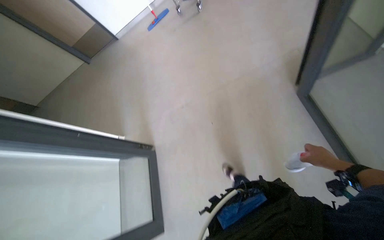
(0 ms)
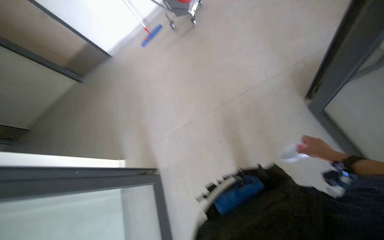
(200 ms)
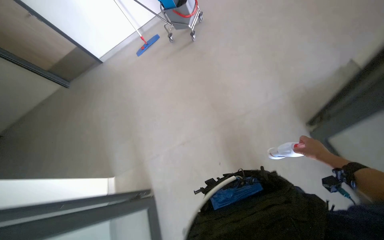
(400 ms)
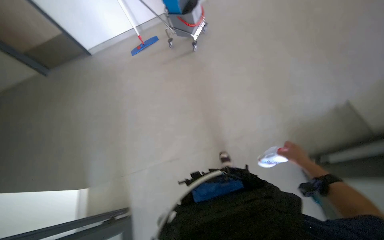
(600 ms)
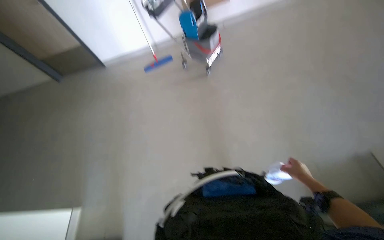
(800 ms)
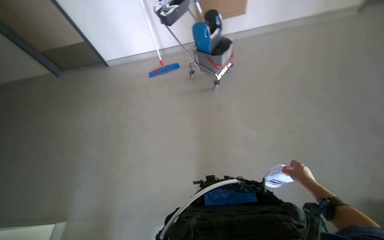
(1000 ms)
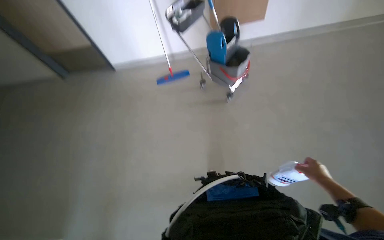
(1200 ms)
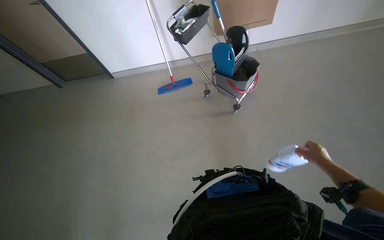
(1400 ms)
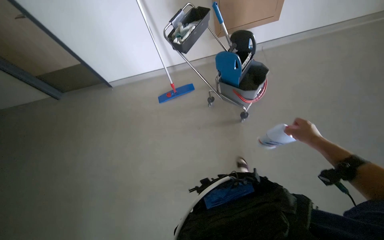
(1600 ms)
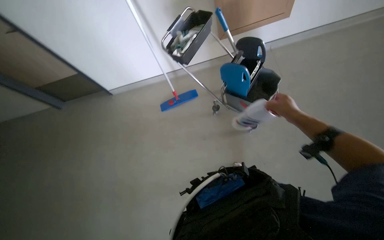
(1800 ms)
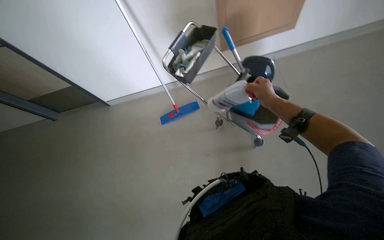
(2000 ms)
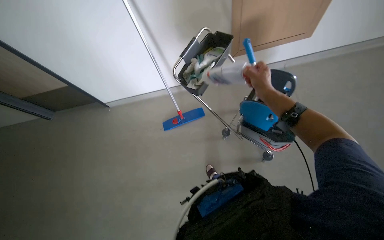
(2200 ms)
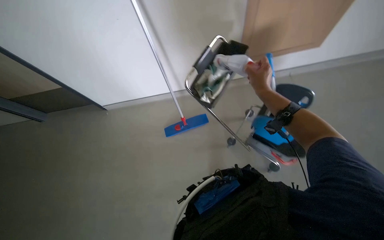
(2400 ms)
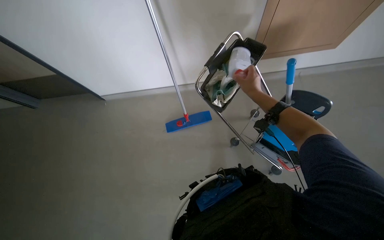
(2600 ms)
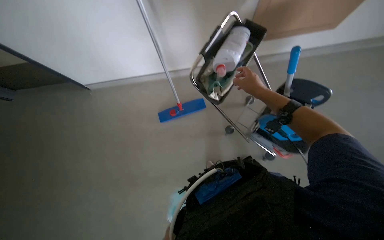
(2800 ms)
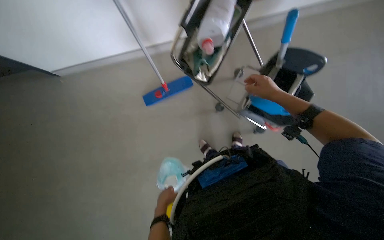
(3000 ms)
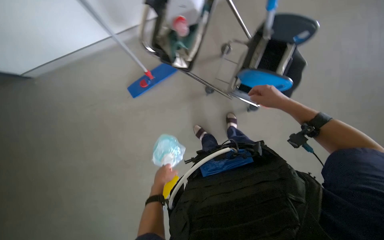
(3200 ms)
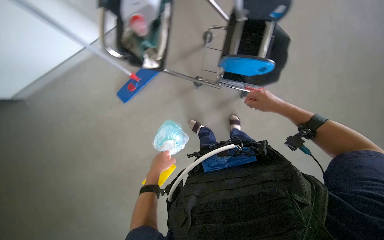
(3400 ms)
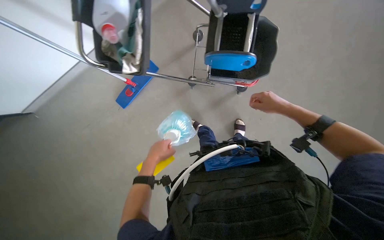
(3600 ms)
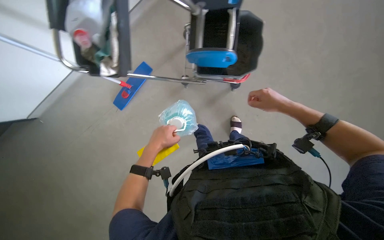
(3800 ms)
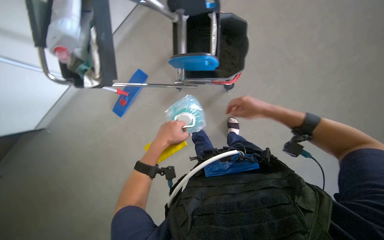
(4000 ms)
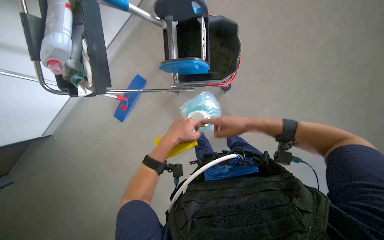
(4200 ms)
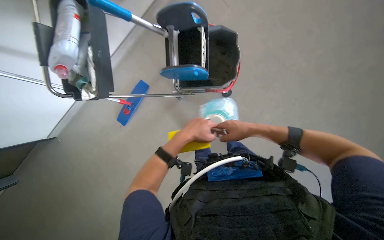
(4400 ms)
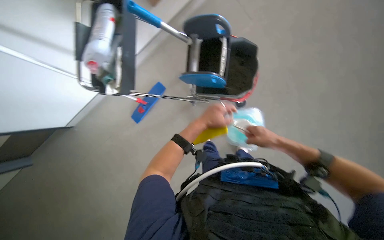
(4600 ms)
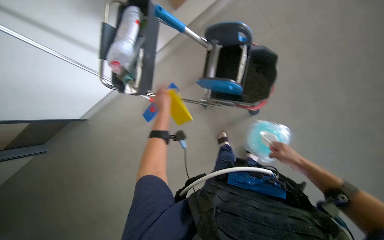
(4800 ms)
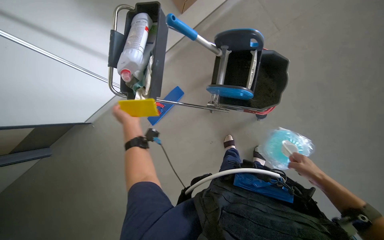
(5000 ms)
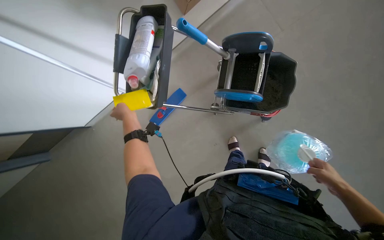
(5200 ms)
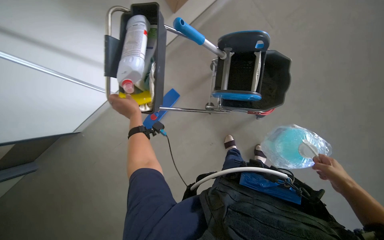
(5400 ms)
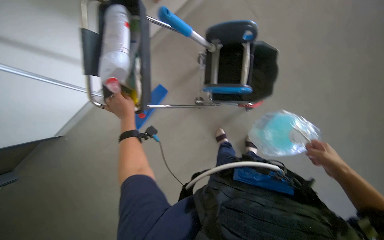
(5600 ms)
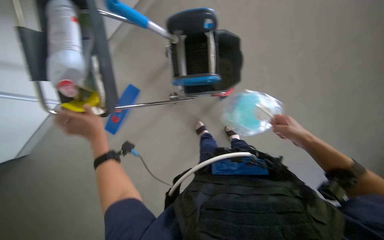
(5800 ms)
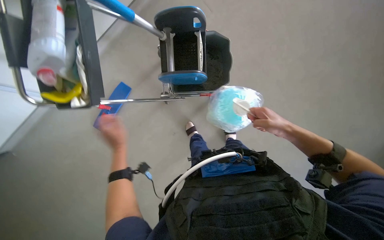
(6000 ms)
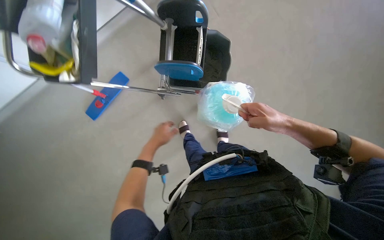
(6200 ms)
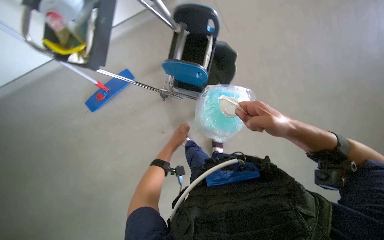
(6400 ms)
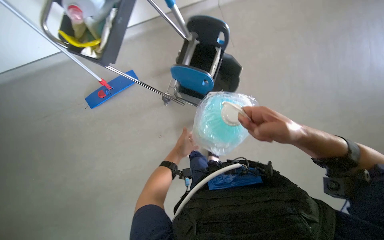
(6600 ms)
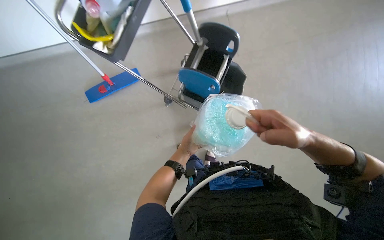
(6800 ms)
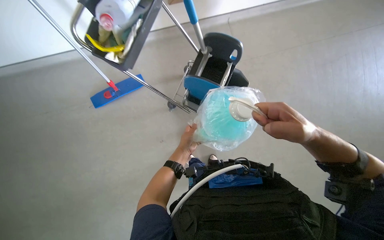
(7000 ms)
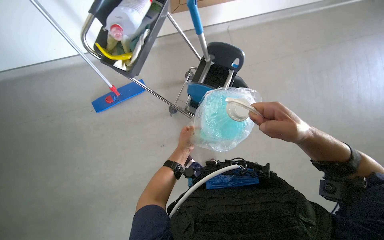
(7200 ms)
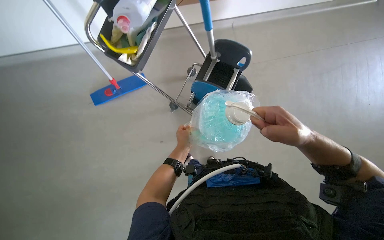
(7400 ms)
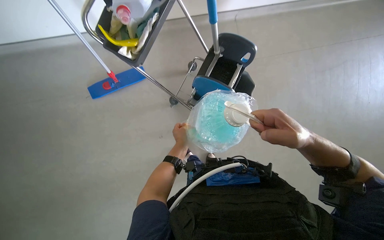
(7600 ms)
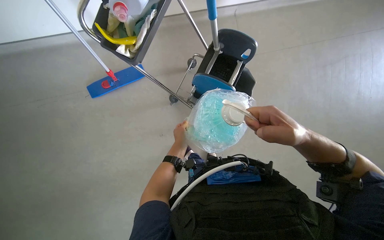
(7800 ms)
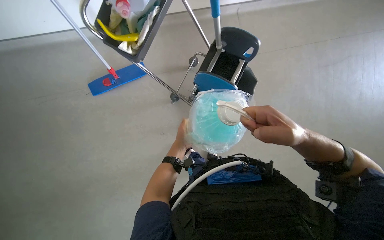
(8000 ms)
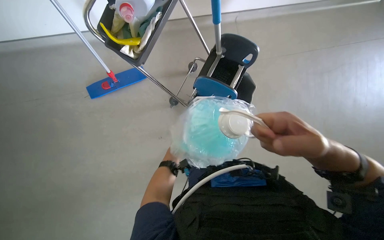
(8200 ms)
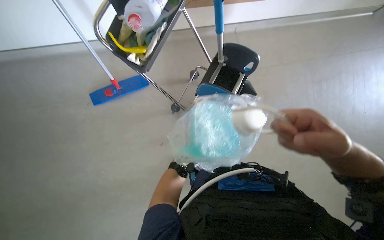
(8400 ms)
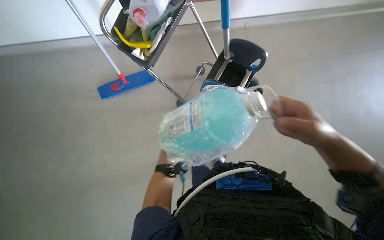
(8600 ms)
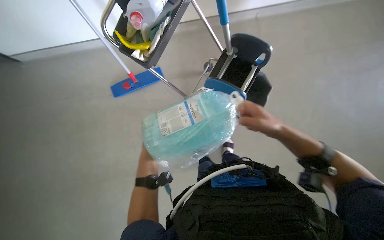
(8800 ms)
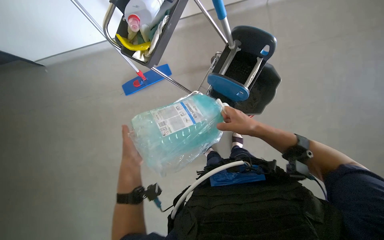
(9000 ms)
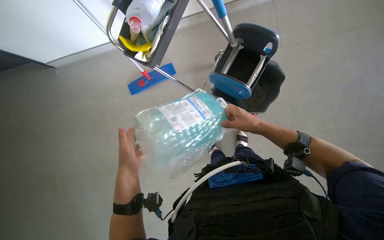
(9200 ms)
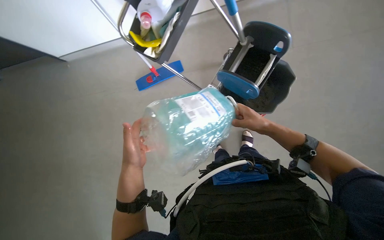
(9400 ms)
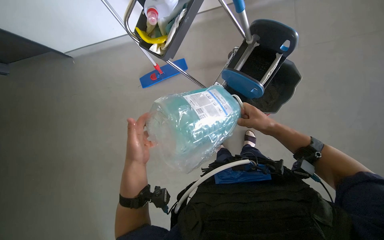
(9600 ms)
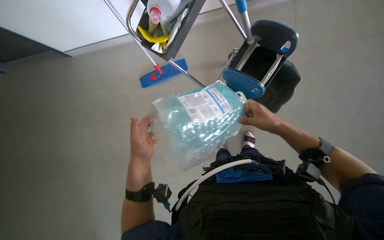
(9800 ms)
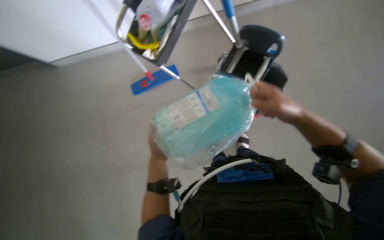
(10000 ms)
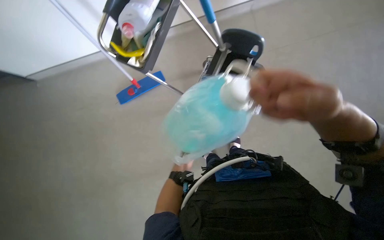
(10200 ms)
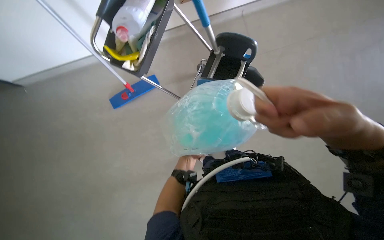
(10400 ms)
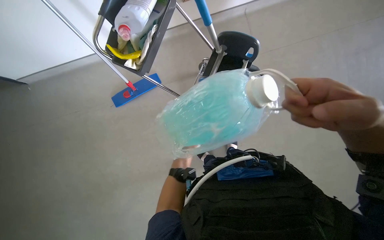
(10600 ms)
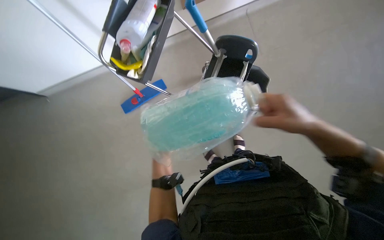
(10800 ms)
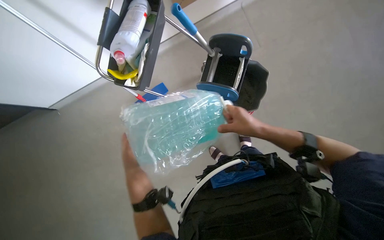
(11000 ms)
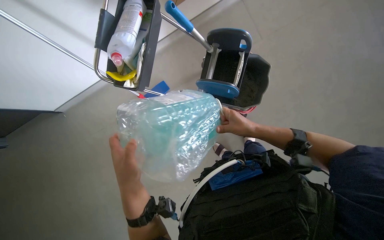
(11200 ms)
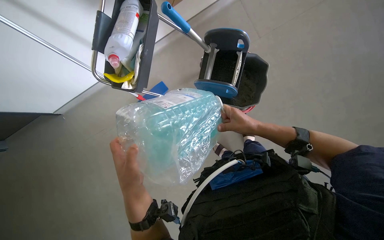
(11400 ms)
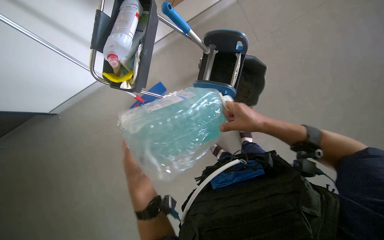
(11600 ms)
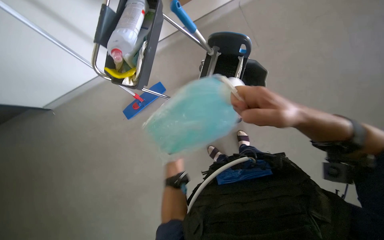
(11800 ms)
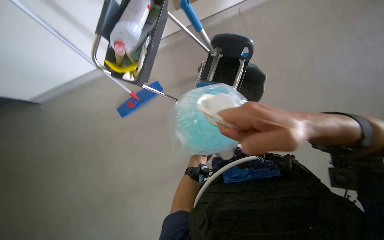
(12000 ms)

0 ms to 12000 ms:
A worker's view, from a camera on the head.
Job: preparing cleaning supplies.
The whole recording: Preparing cleaning cart with supplies and solution. The worker collects cleaning supplies and pours solution into containers on the cleaning cart.
0 ms to 1600 ms: The wearer moves some 1 m. The view tilts approximately 15 degrees upward.
1600 ms to 3000 ms: The head travels roughly 90 cm. The wearer looks roughly 25 degrees further downward.
3000 ms to 4400 ms: The camera travels some 50 cm. Everything in view rotates some 30 degrees counterclockwise.
4400 ms to 6000 ms: The left hand travels to the left by about 15 cm. Meanwhile the right hand goes approximately 10 cm nearer to the camera, and reaches some 20 cm to the right, then returns.
6000 ms to 7600 ms: The scene turns about 25 degrees clockwise in the picture.
7600 ms to 9000 ms: The right hand travels farther from the camera by some 15 cm; the left hand goes roughly 20 cm nearer to the camera and to the left.
9000 ms to 10400 ms: The left hand travels farther from the camera by some 15 cm. Meanwhile the right hand heads nearer to the camera, covering approximately 25 cm.
10400 ms to 12000 ms: The right hand reaches roughly 25 cm farther from the camera, then returns.

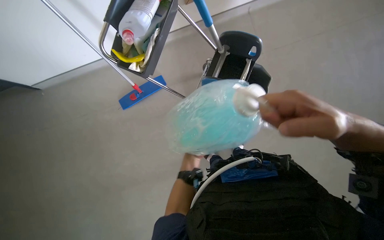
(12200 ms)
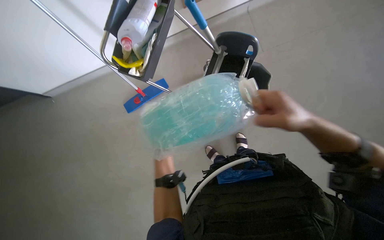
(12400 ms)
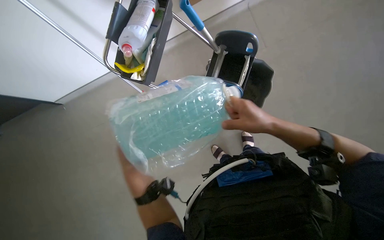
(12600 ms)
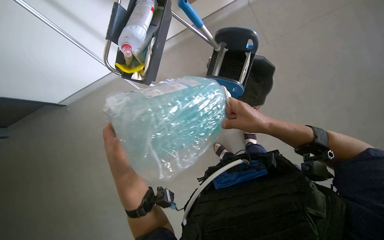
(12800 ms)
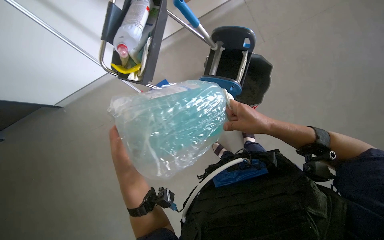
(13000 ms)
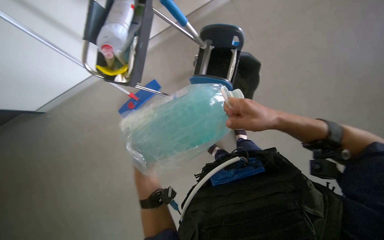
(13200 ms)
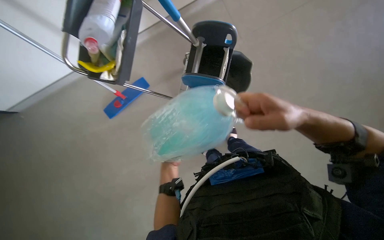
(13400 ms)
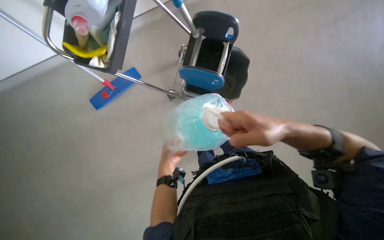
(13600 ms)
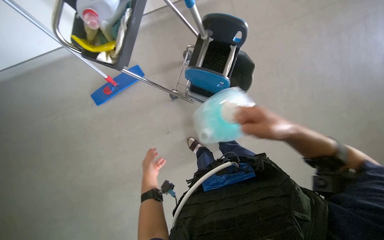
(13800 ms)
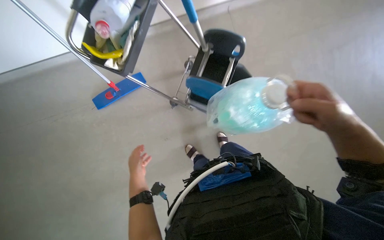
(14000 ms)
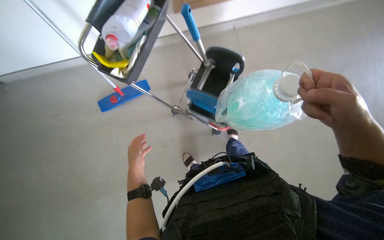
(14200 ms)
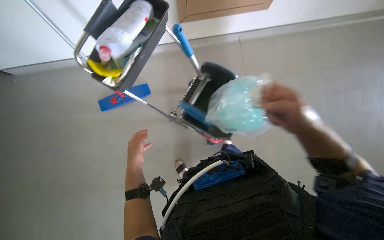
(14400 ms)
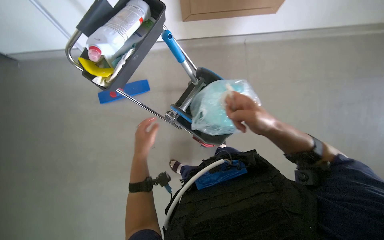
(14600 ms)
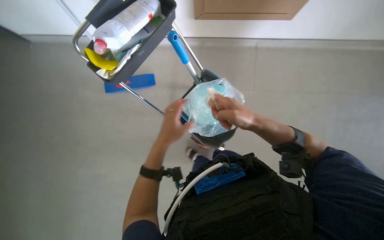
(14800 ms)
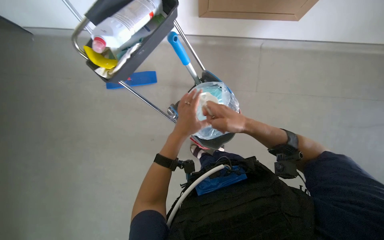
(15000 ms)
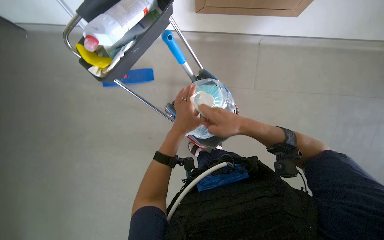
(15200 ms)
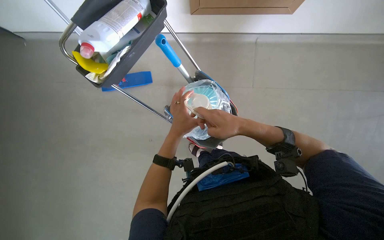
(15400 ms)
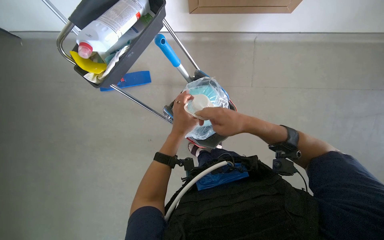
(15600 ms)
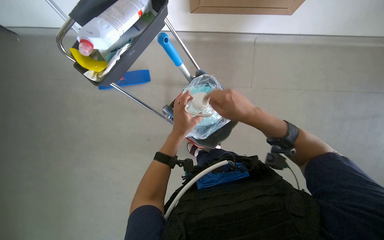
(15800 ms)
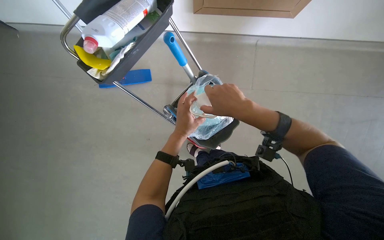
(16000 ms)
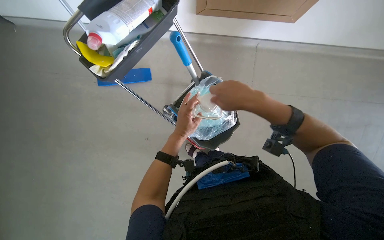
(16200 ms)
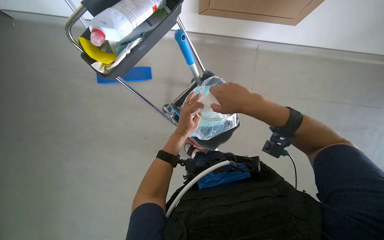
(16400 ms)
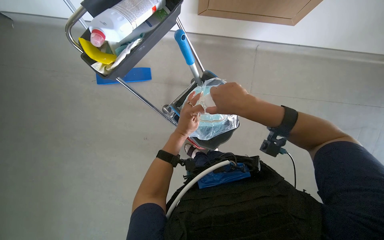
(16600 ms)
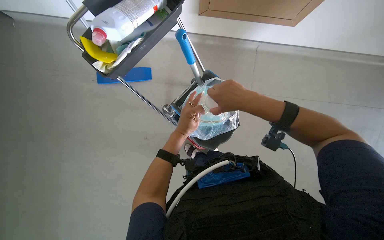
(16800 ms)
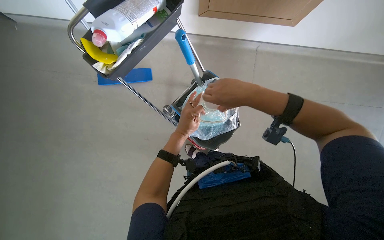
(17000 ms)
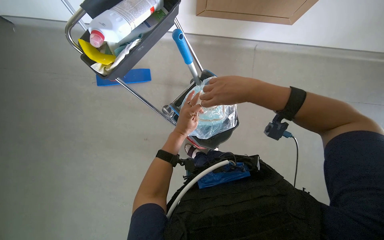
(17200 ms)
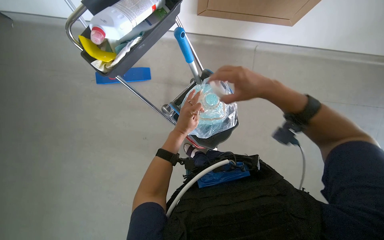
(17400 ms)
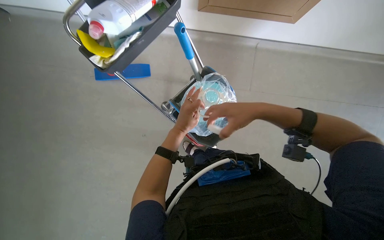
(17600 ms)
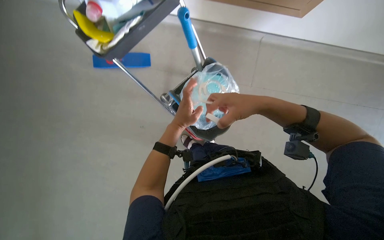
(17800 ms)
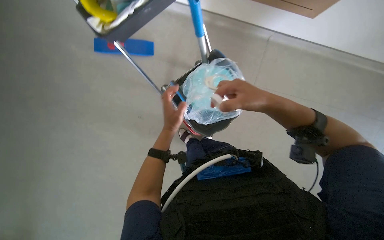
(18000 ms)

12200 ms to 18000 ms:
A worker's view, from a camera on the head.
Job: preparing cleaning supplies.
The whole recording: Preparing cleaning cart with supplies and solution. The worker collects cleaning supplies and pours solution into containers on the cleaning cart.
12200 ms to 13600 ms: The right hand moves farther from the camera, roughly 10 cm.
13600 ms to 15000 ms: Everything in view rotates some 30 degrees clockwise. The right hand is displaced farther from the camera by approximately 10 cm.
15000 ms to 16600 ms: The left hand travels farther from the camera by some 10 cm.
16600 ms to 18000 ms: The hands work in one place, with small movements.

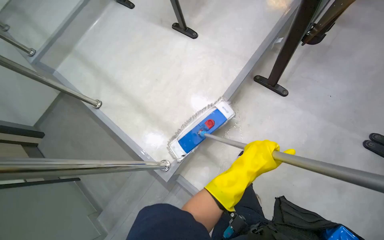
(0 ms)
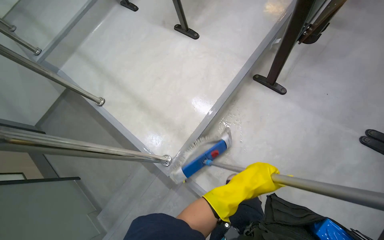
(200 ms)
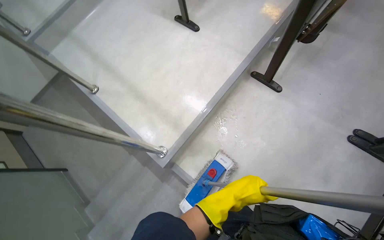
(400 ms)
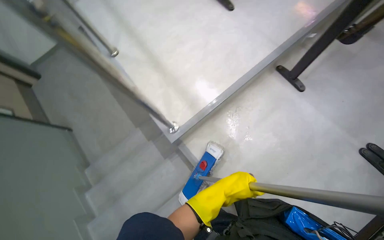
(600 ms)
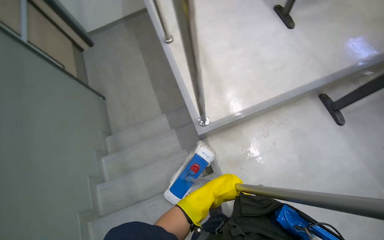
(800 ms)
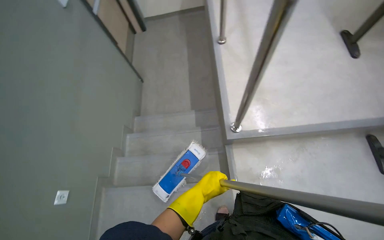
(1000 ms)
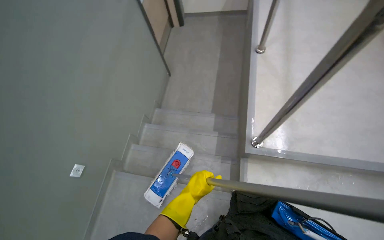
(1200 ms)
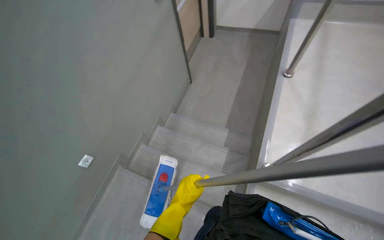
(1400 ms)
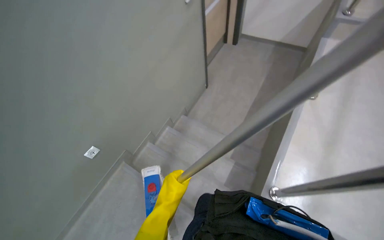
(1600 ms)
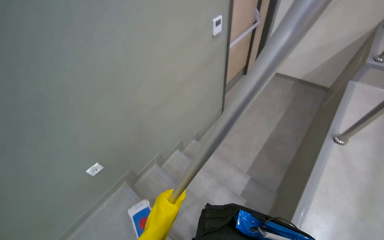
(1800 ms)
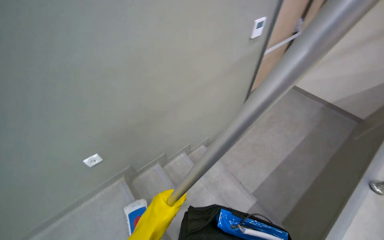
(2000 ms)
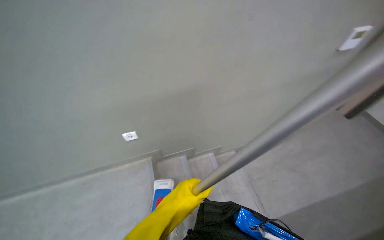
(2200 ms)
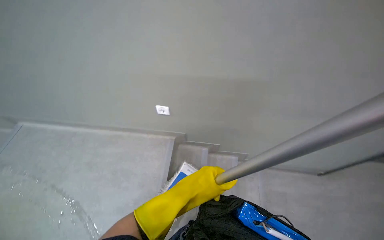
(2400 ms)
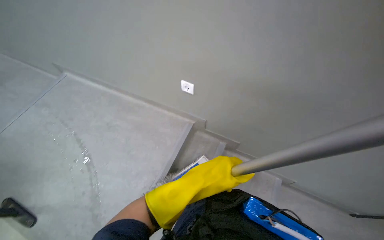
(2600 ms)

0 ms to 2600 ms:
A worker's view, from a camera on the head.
Job: mopping floor.
The whole recording: Mopping stairs. The worker mops the stairs.
0 ms to 1200 ms: The camera is carried approximately 60 cm. The head rotates some 60 degrees to the left.
1200 ms to 2600 ms: The camera travels some 50 cm. The wearer looks some 105 degrees further to the left.
